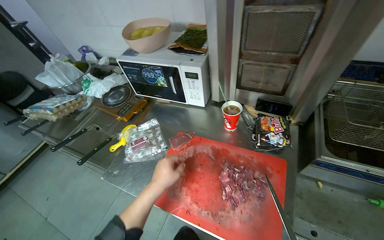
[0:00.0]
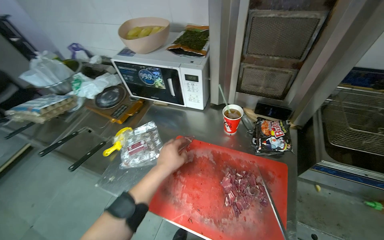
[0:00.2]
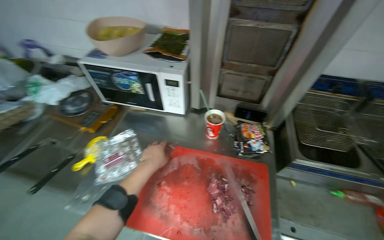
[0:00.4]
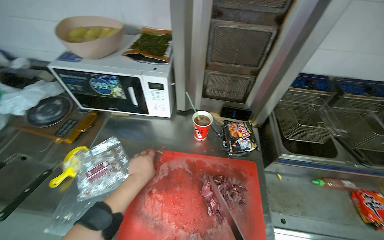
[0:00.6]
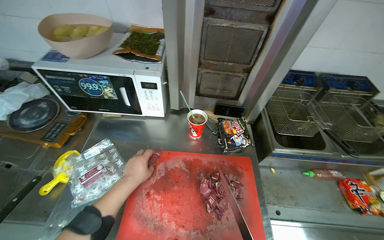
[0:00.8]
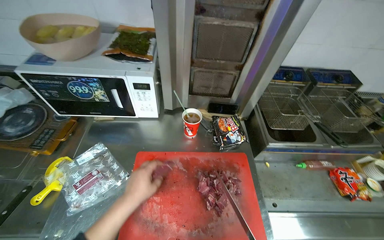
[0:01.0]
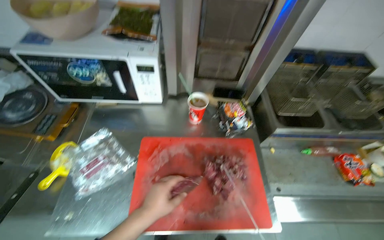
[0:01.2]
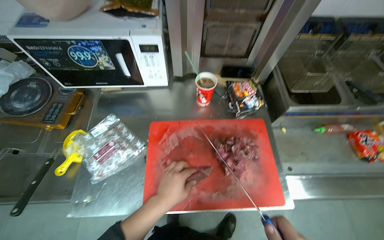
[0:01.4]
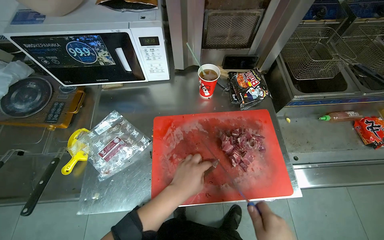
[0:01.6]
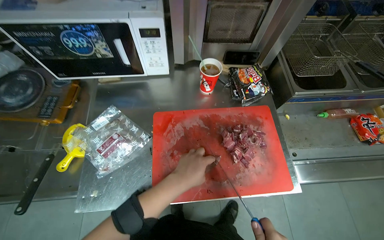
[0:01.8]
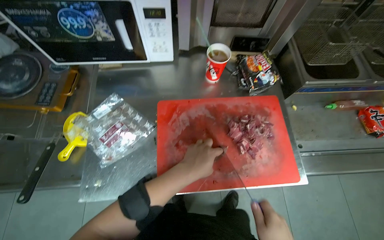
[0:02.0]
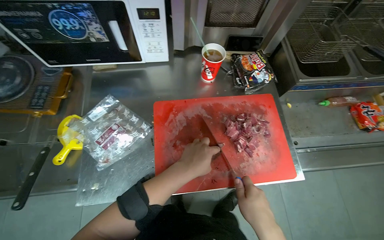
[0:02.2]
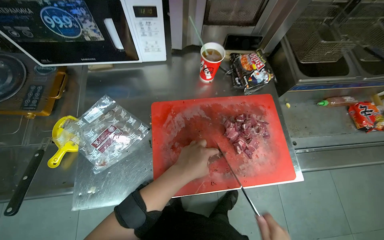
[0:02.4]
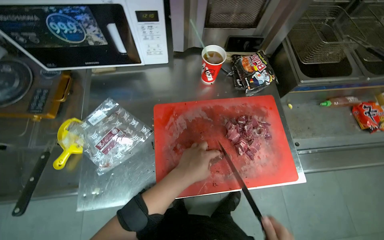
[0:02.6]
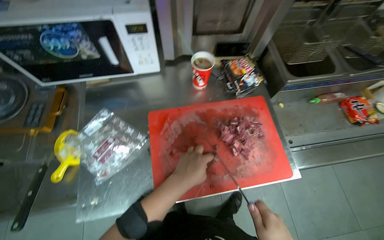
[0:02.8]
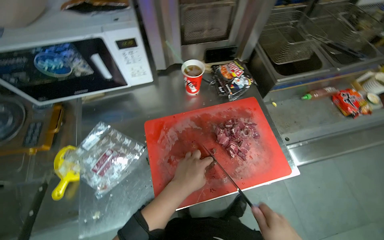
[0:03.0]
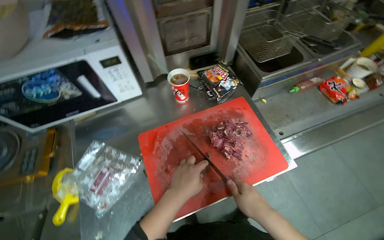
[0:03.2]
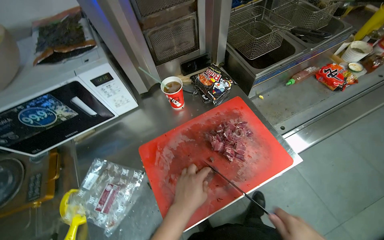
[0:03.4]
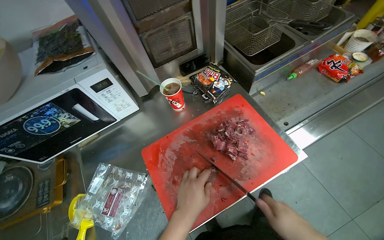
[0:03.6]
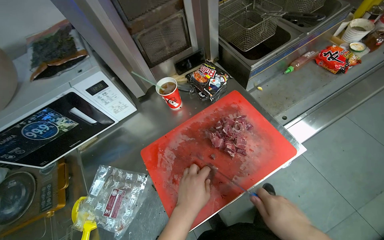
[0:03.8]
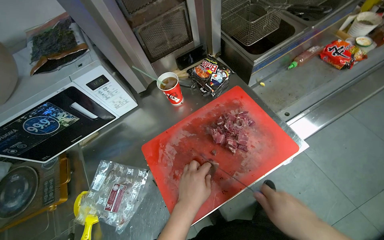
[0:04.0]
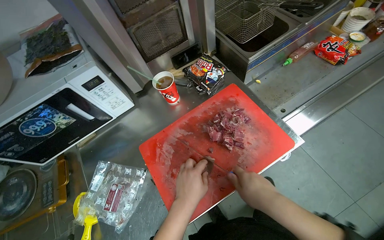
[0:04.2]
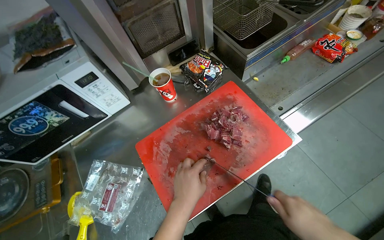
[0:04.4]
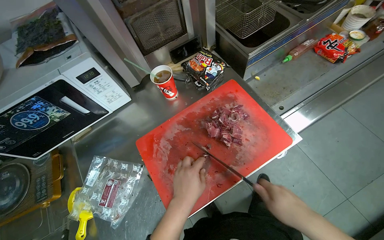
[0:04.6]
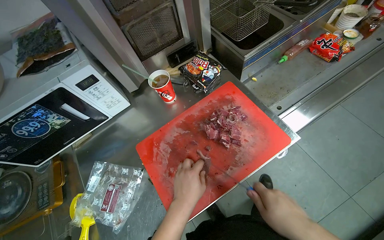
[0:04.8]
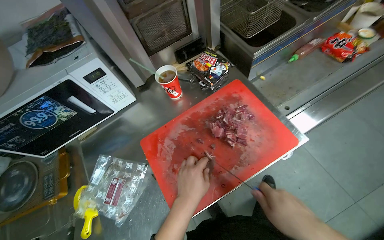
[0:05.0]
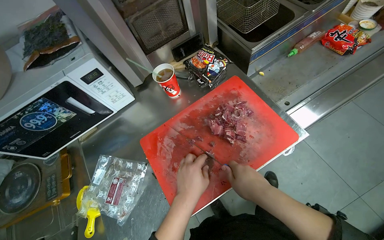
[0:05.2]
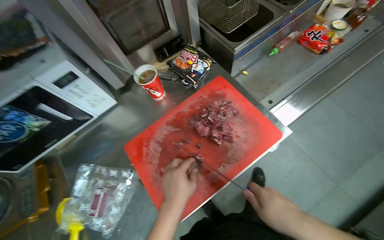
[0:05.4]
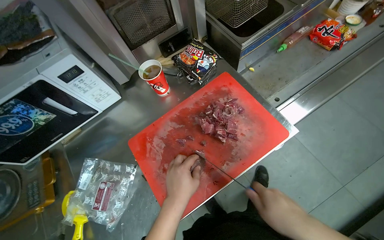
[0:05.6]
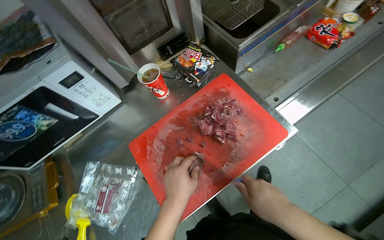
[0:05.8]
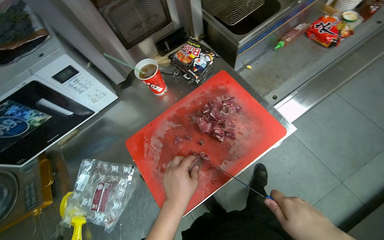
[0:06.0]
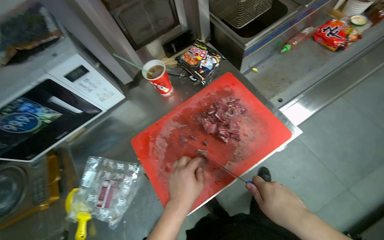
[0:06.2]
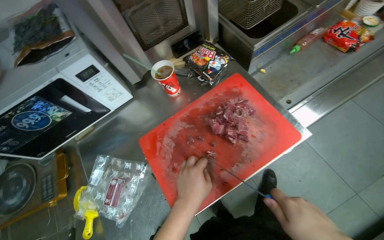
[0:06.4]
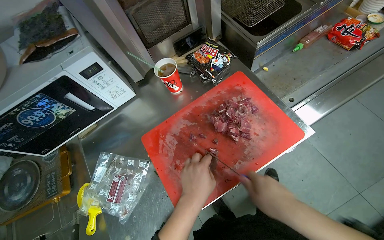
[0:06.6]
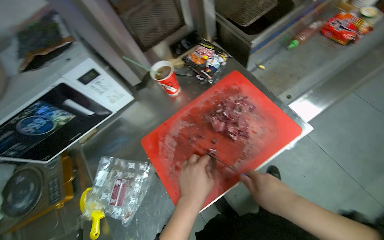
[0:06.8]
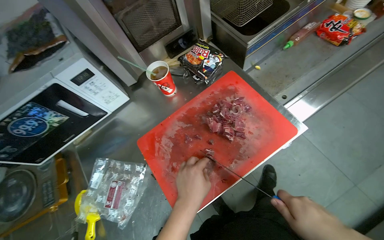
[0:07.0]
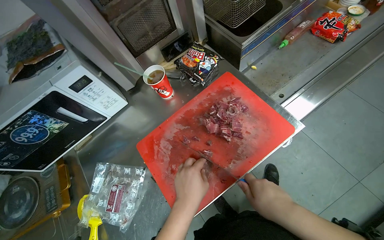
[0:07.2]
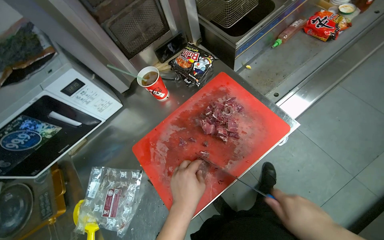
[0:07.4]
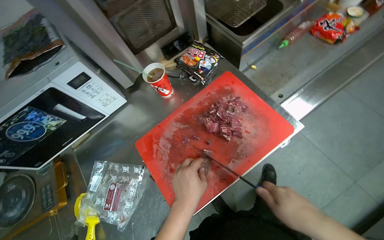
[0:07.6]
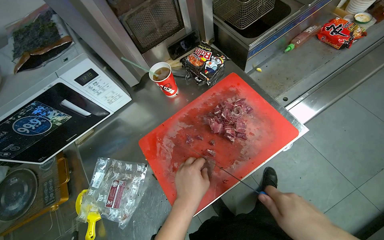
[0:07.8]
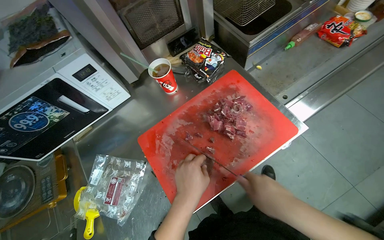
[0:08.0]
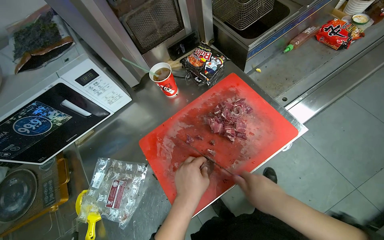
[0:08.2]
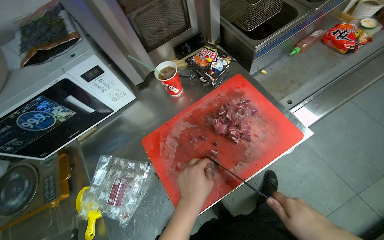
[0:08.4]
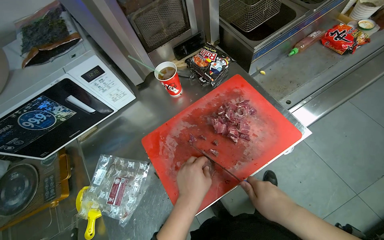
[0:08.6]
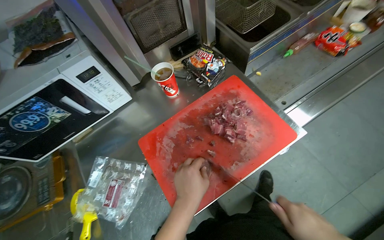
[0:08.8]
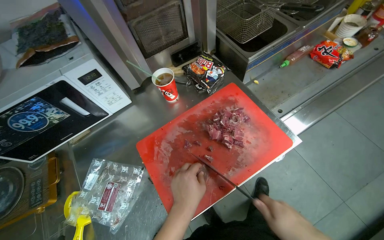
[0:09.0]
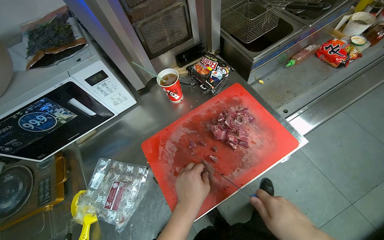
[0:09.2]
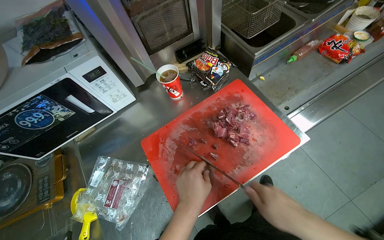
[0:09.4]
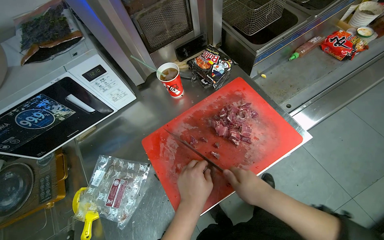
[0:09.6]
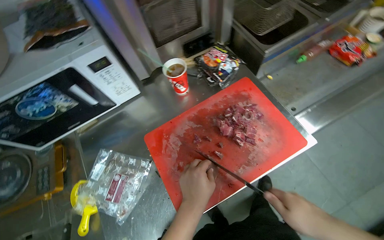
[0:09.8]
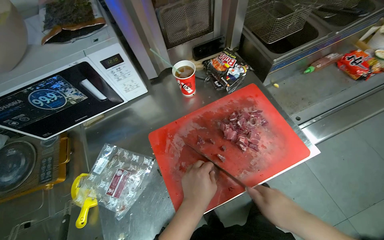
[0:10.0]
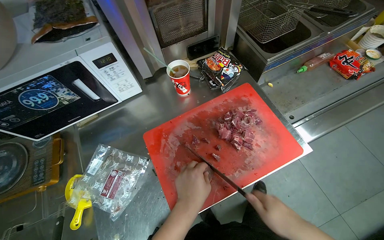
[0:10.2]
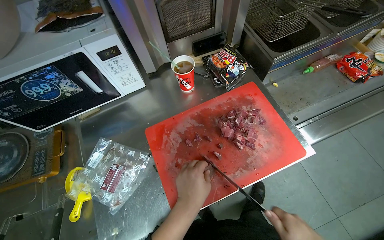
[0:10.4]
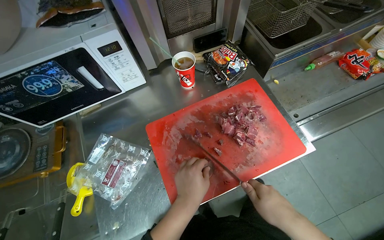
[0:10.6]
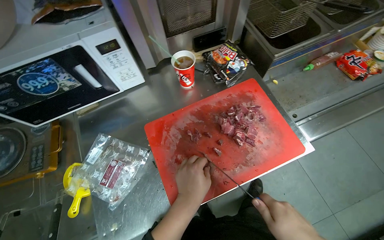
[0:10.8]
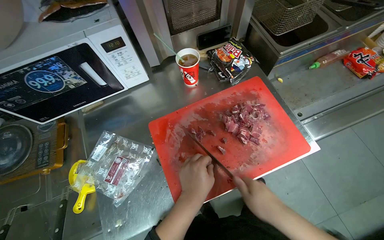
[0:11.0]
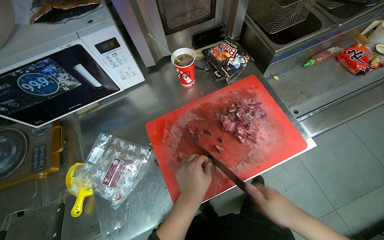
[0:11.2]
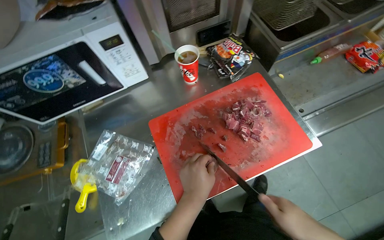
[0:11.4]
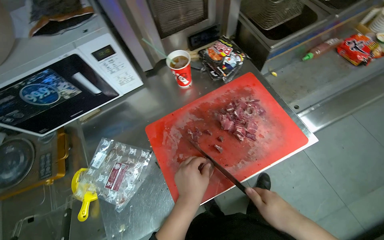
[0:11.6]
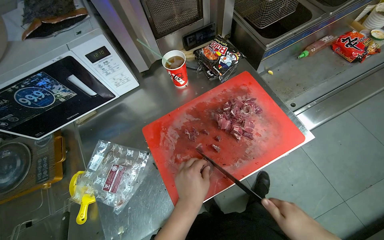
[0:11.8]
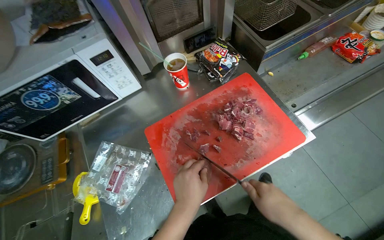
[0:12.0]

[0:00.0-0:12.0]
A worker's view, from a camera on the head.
Job: preparing food.
The whole recording: Slicing meat on cutting board. The worker continues slicing meat into smaller pieces on a red cutting board.
0:00.0 to 0:01.6: The wearer looks about 30 degrees further to the right. The camera pitches downward, by about 15 degrees.

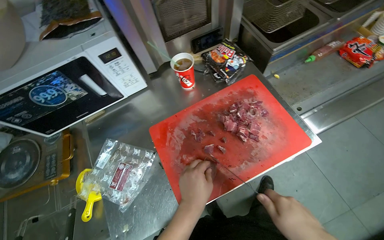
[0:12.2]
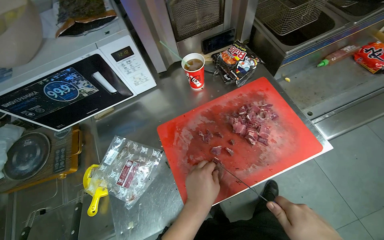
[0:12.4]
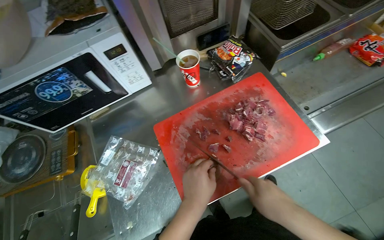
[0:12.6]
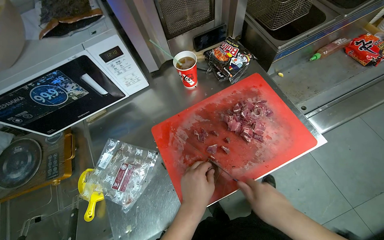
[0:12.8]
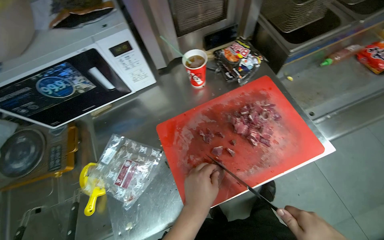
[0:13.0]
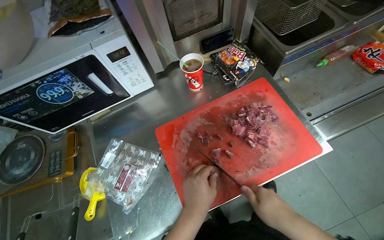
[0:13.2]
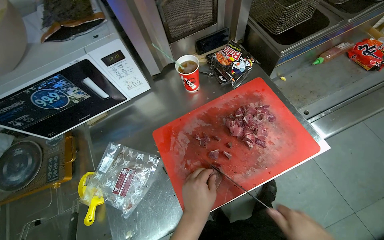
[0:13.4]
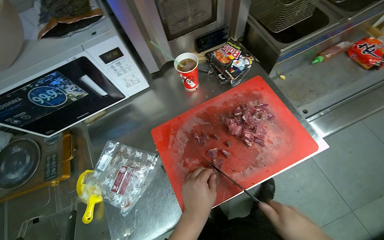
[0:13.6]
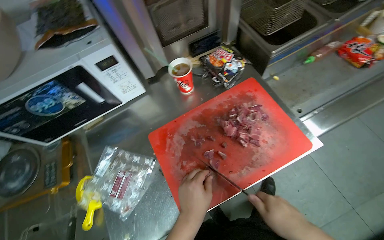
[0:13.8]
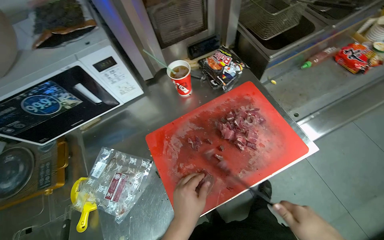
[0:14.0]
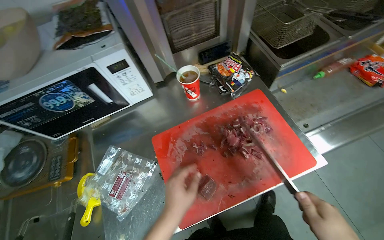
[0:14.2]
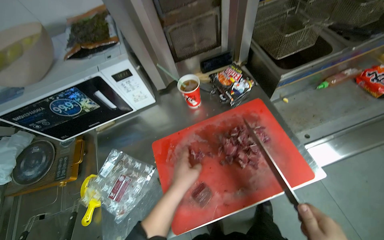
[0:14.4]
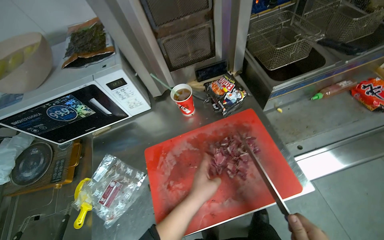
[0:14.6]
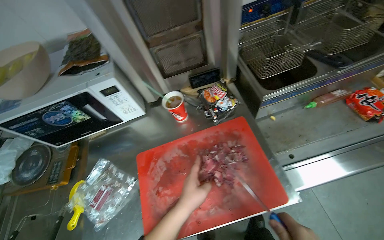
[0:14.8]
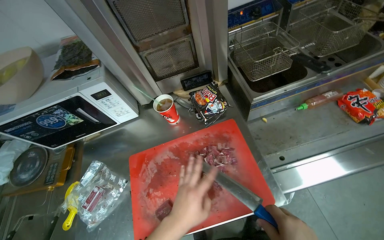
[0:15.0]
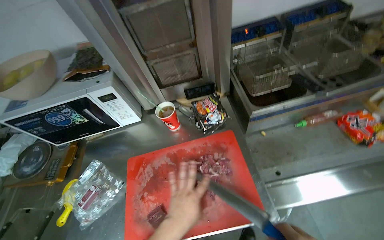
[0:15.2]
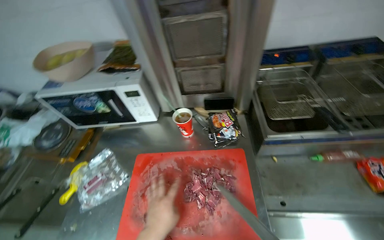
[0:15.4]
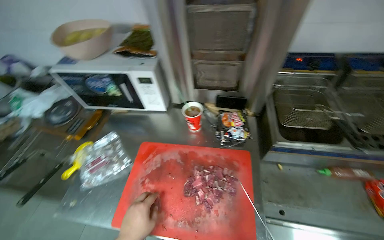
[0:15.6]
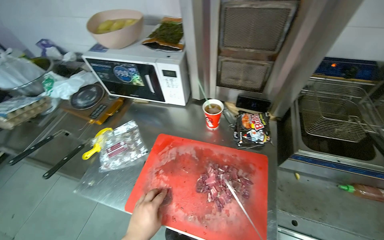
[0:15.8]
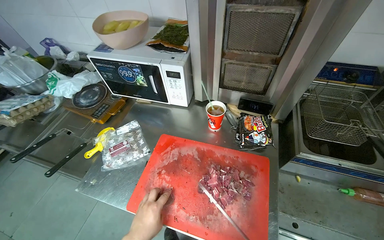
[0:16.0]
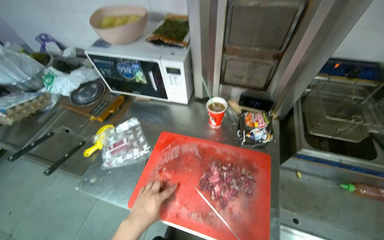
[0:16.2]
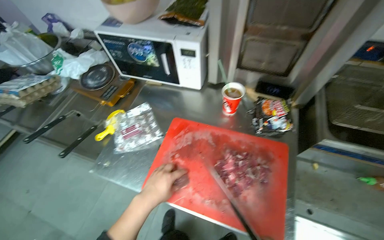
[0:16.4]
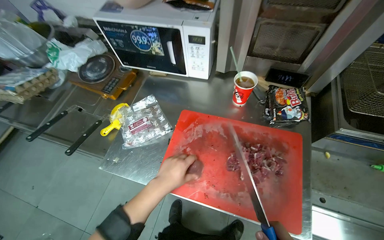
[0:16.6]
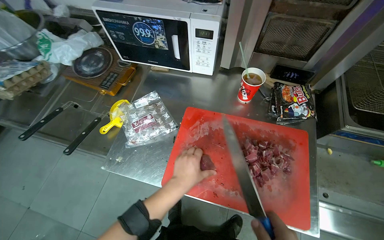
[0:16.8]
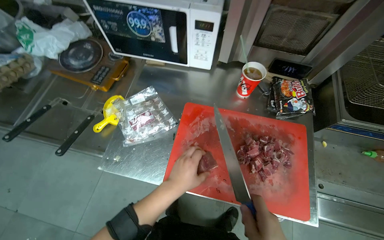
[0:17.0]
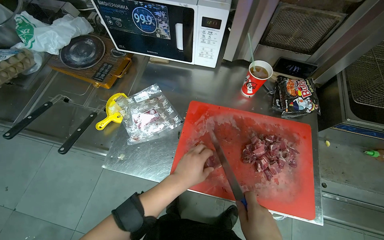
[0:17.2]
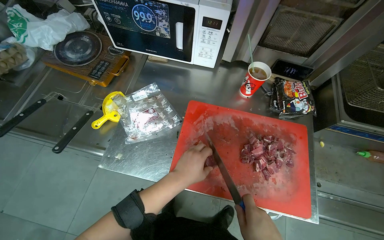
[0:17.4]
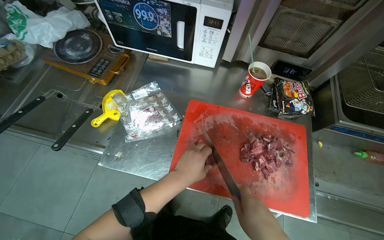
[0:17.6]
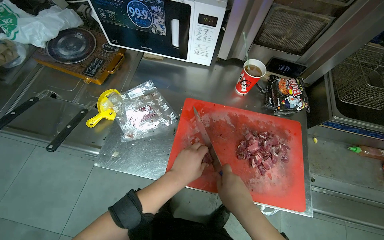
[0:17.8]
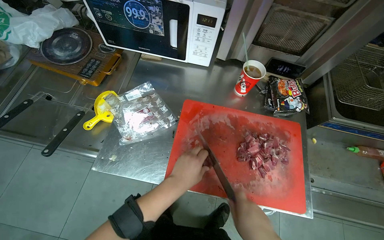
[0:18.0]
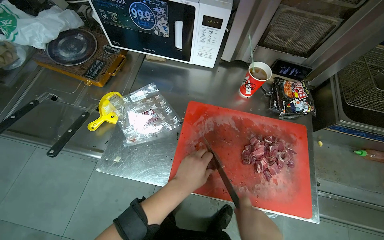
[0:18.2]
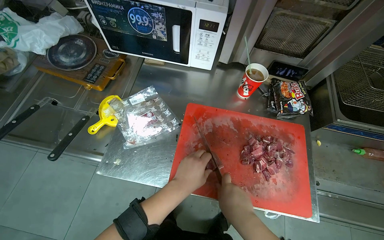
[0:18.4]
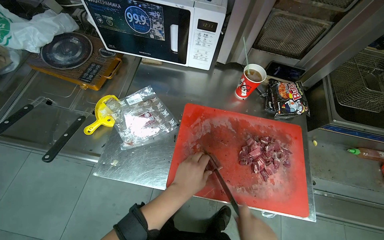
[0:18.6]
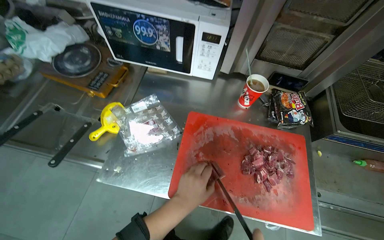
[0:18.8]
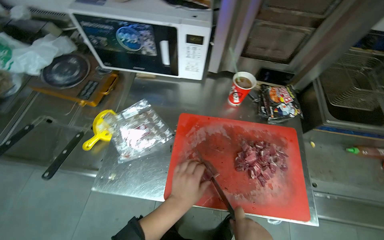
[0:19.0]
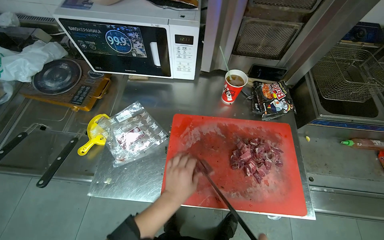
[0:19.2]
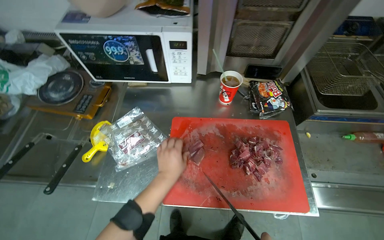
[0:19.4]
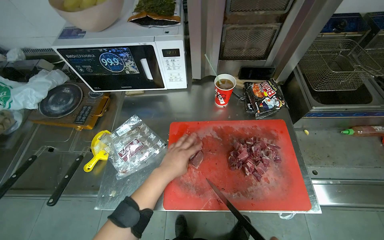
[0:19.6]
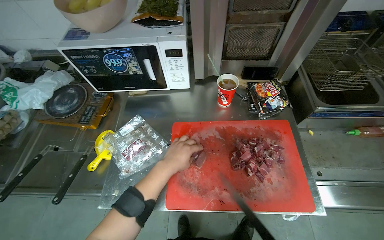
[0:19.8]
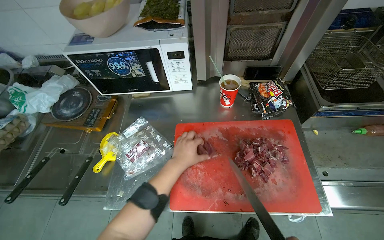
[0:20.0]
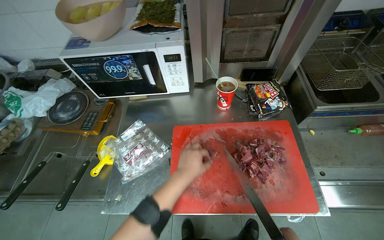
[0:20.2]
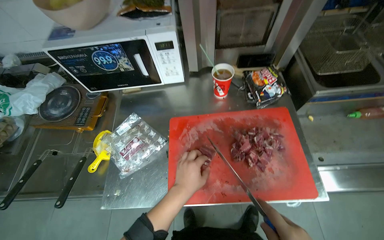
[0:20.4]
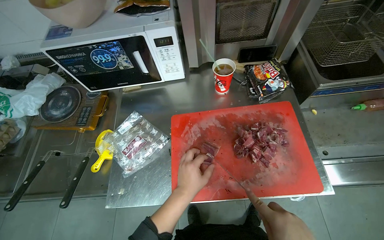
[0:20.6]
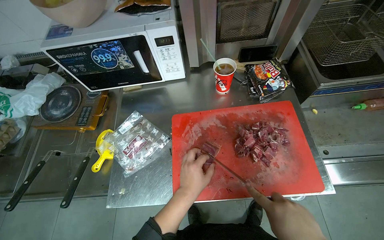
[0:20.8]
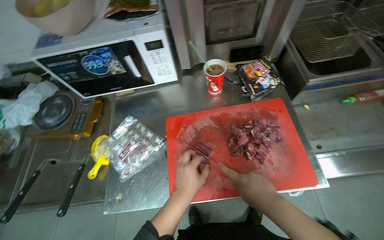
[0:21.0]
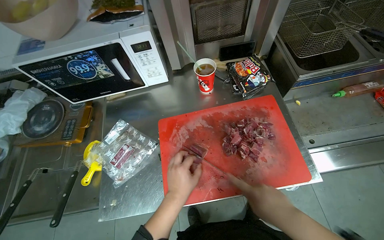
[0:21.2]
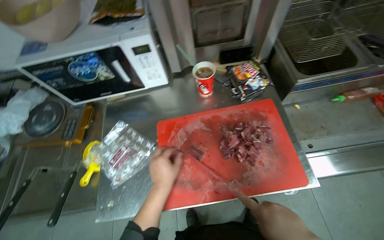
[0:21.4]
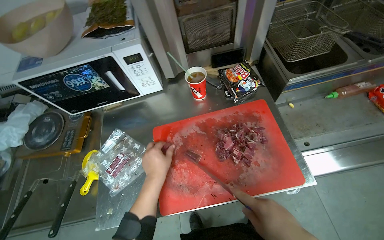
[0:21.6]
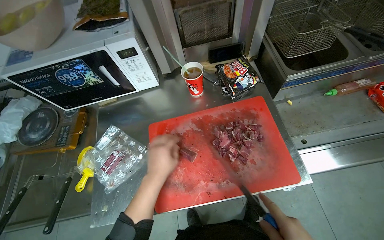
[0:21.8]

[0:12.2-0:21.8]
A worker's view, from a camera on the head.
Job: preparing food.
The whole recording: Slicing meat on cutting board. The worker continues slicing meat into smaller pieces on a red cutting board.
0:13.8 to 0:15.4: The head rotates approximately 30 degrees to the left.
0:15.4 to 0:17.0: The view tilts approximately 15 degrees downward.
